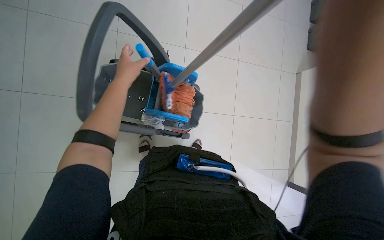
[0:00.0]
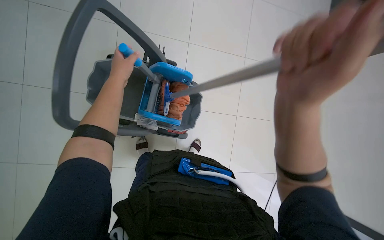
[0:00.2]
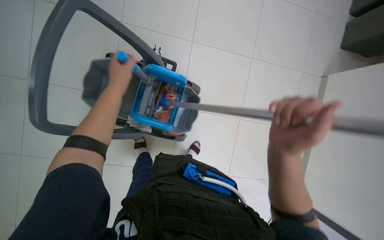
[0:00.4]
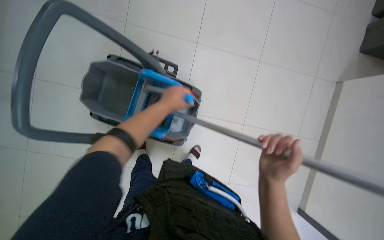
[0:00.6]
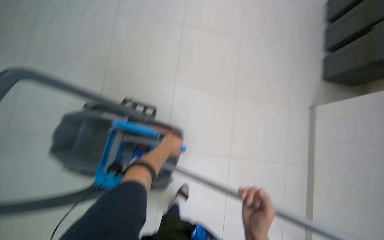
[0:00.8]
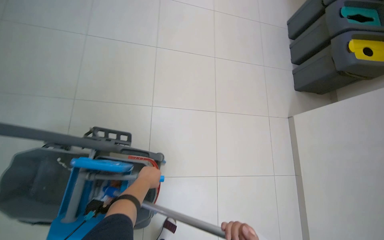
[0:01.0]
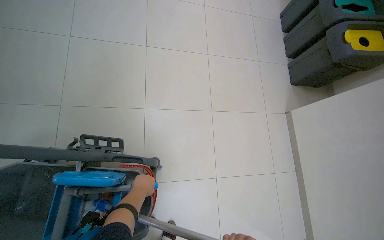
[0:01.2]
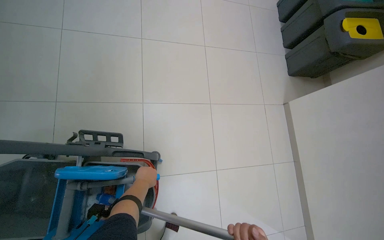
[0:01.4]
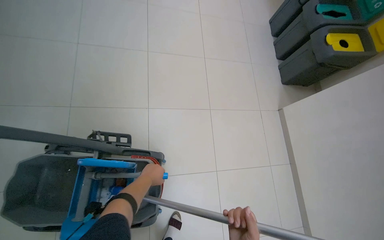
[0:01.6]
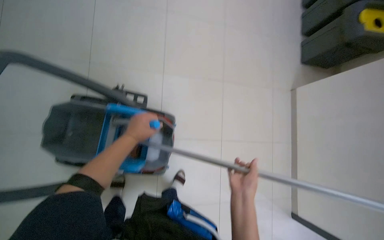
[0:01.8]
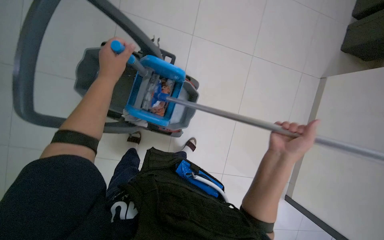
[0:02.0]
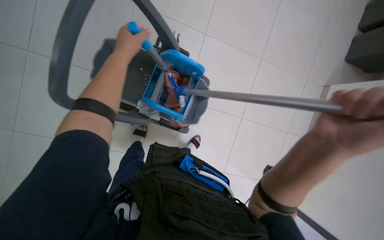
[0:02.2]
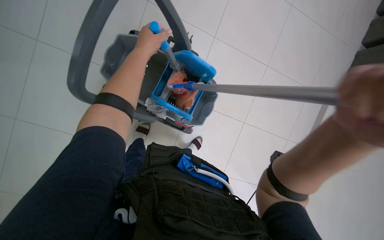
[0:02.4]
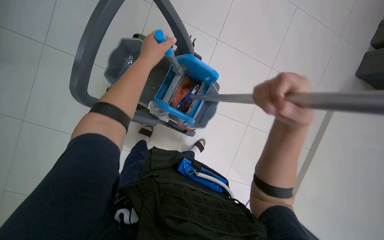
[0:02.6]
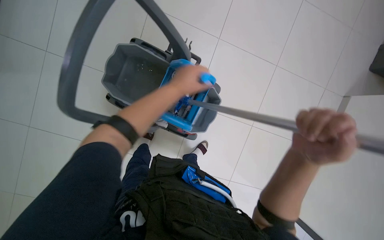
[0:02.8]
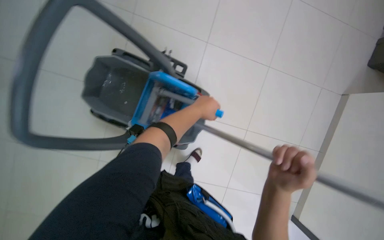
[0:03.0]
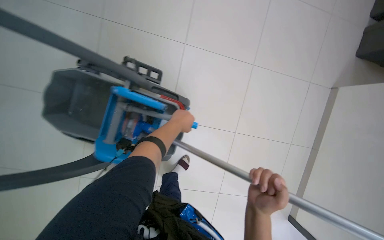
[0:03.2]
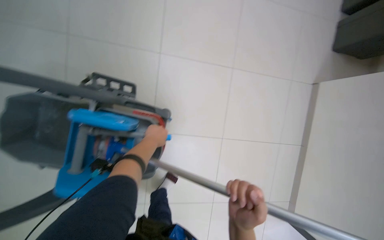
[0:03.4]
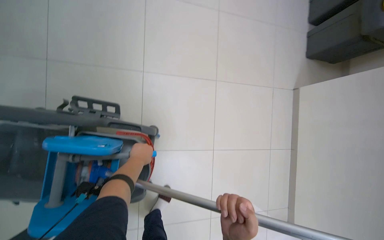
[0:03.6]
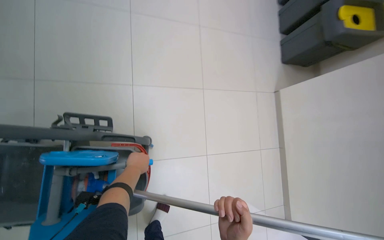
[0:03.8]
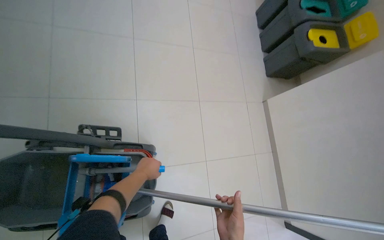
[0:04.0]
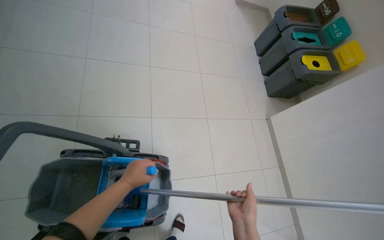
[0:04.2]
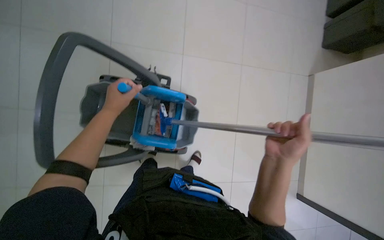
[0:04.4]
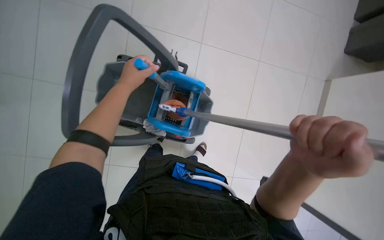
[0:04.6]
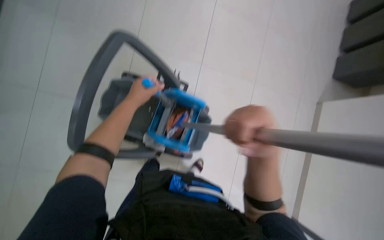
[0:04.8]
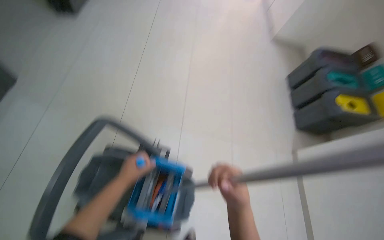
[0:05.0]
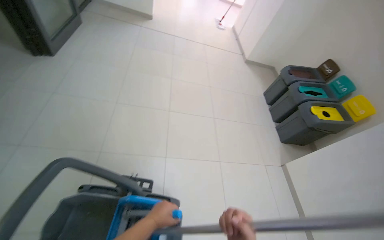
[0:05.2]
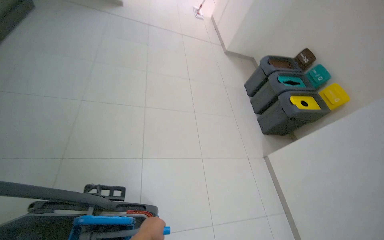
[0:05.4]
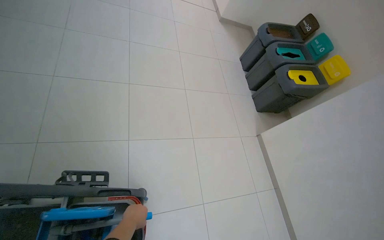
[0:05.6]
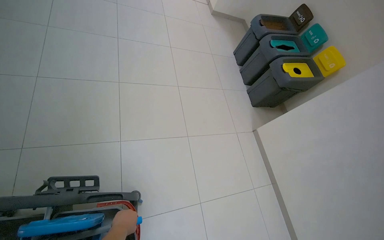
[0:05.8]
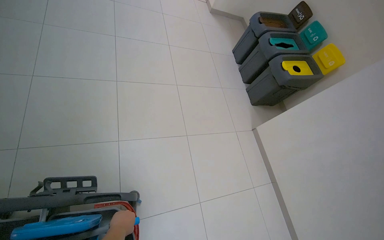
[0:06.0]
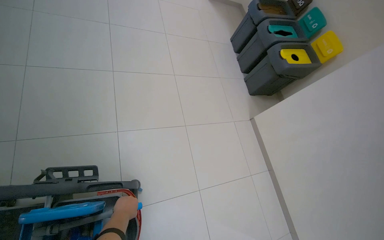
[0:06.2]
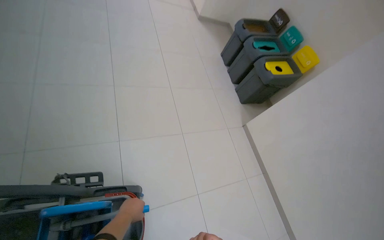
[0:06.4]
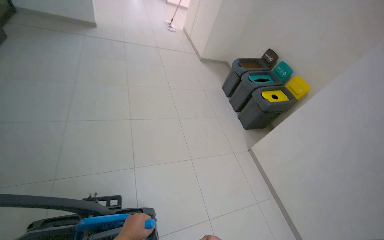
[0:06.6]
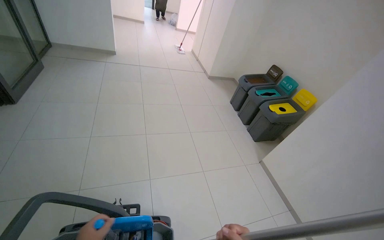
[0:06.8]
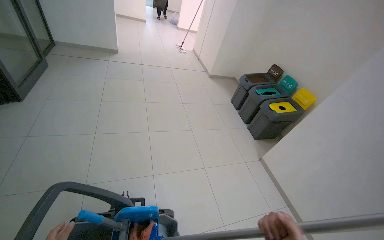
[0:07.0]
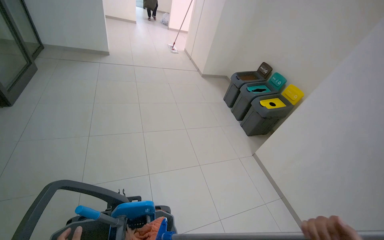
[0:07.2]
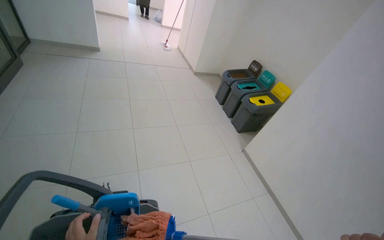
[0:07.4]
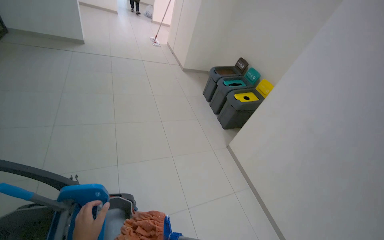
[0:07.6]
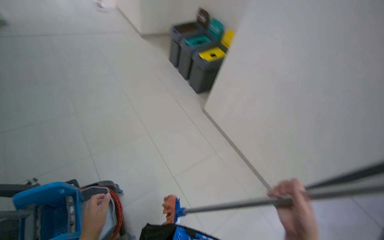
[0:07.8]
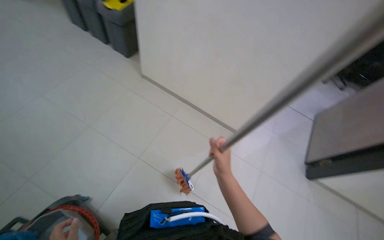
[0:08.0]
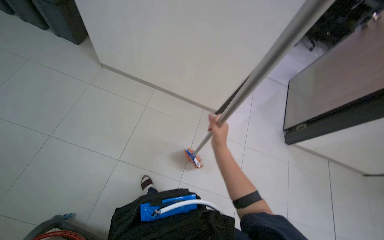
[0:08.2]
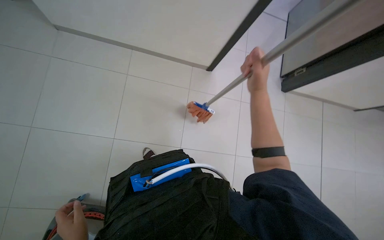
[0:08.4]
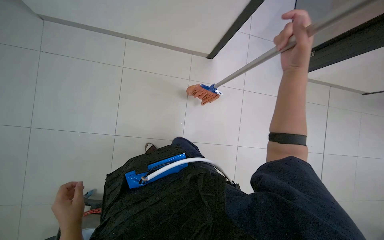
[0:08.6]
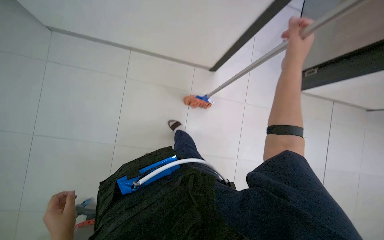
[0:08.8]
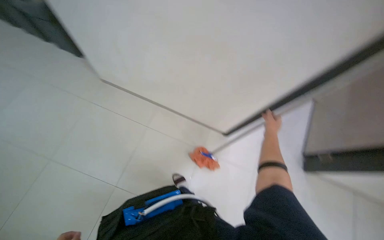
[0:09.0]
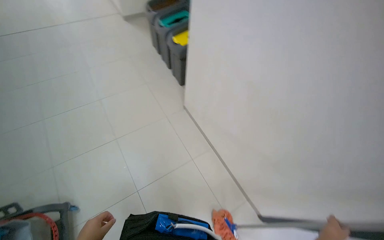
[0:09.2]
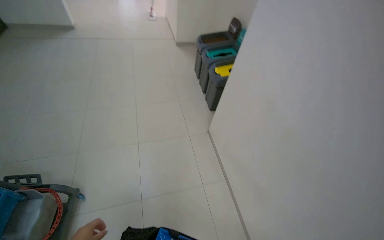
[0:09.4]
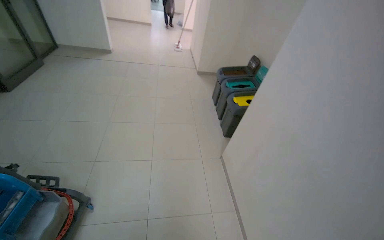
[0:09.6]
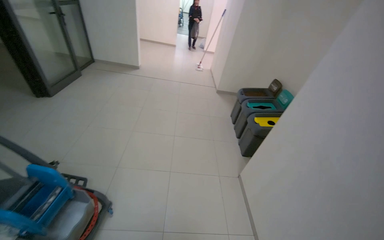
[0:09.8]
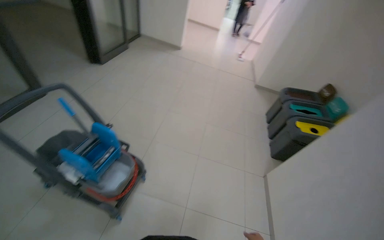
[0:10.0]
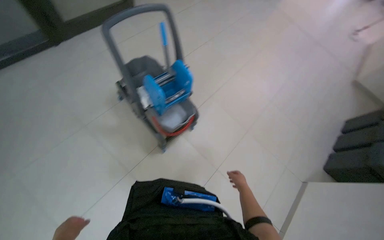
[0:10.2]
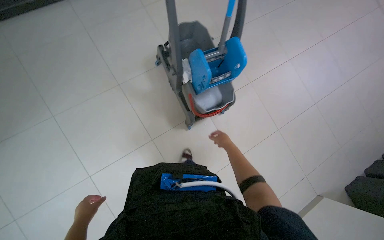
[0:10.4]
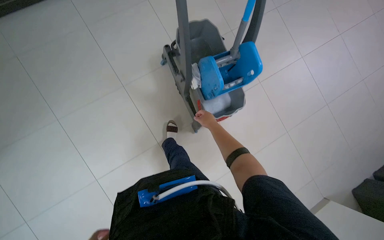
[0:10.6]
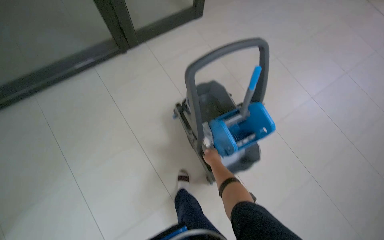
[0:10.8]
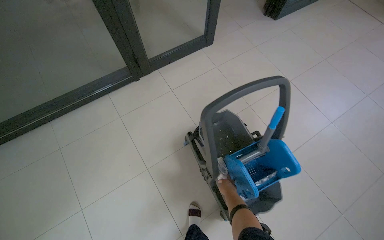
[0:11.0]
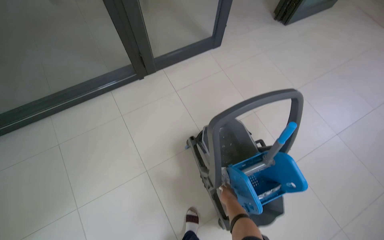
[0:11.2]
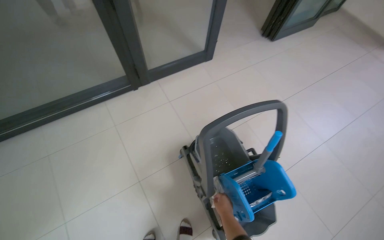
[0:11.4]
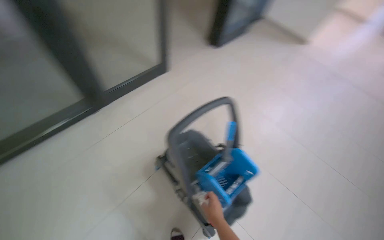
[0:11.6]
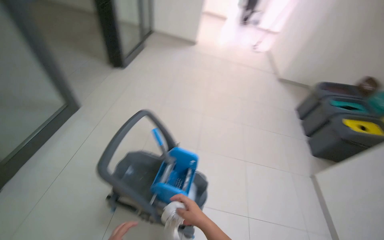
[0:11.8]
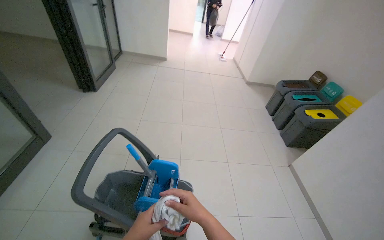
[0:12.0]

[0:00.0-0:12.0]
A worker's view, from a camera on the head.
Job: preparing cleaning supplies.
The whole recording: Managing cleaning equipment. The worker prepares the mop and cleaning cloth using the mop bucket.
0:00.0 to 0:01.6: The left hand moves down the picture and farther from the camera, some 25 cm.
0:01.6 to 0:03.0: The camera pitches downward, by approximately 15 degrees.
0:04.4 to 0:06.0: The view swings roughly 20 degrees to the right. The view tilts some 20 degrees upward.
0:06.0 to 0:07.6: The camera travels some 50 cm. The wearer looks approximately 15 degrees further upward.
0:07.6 to 0:09.0: The camera travels about 60 cm. The wearer looks about 55 degrees further to the right. The wearer looks about 30 degrees further downward.
0:09.0 to 0:10.4: The camera travels roughly 90 cm. The head turns to the left by about 130 degrees. The view tips upward by some 15 degrees.
0:10.4 to 0:12.0: The wearer's head swings roughly 55 degrees to the right. The view tips upward by about 30 degrees.

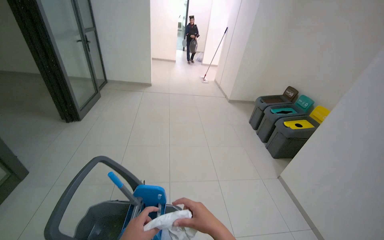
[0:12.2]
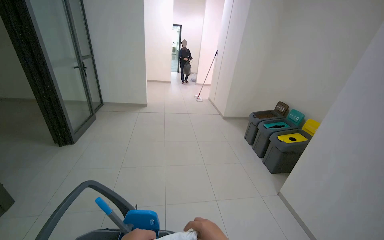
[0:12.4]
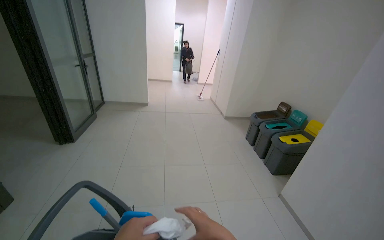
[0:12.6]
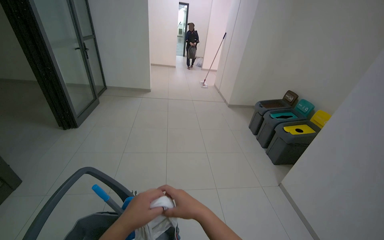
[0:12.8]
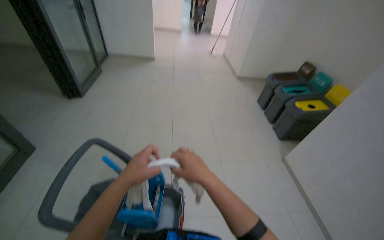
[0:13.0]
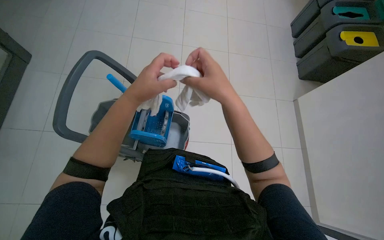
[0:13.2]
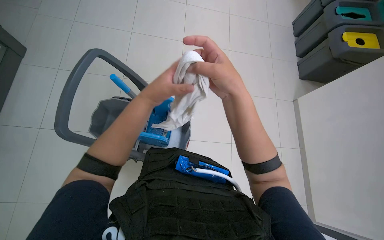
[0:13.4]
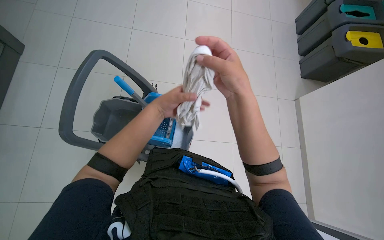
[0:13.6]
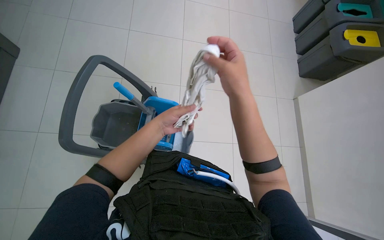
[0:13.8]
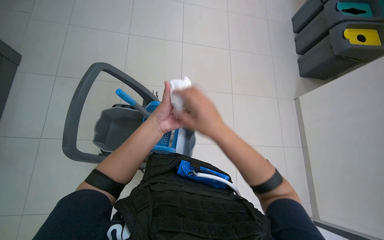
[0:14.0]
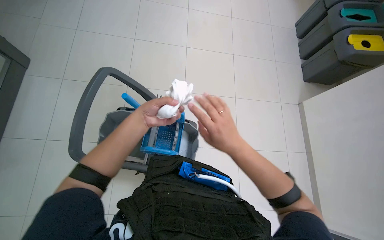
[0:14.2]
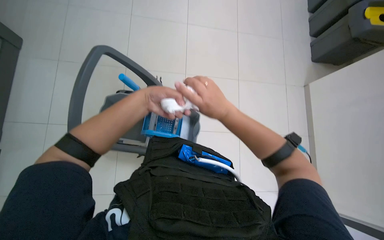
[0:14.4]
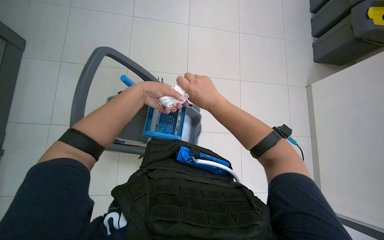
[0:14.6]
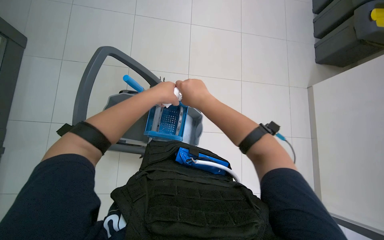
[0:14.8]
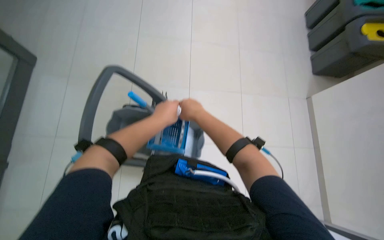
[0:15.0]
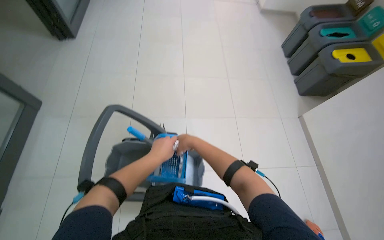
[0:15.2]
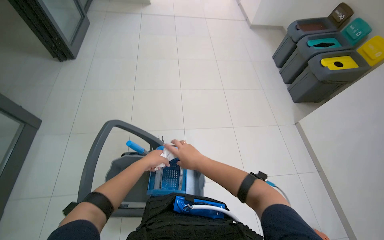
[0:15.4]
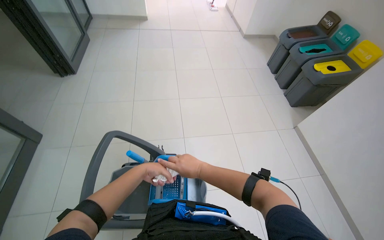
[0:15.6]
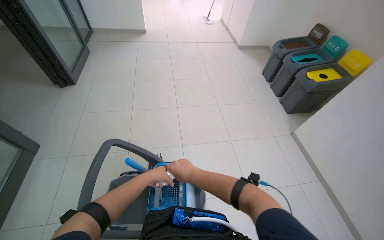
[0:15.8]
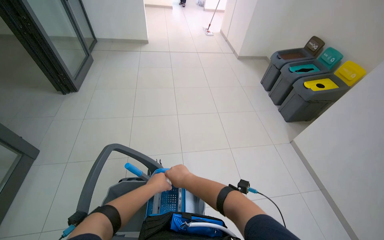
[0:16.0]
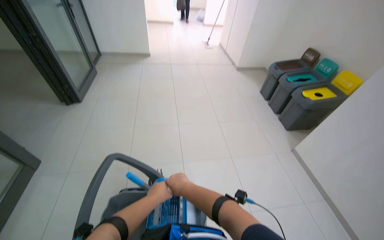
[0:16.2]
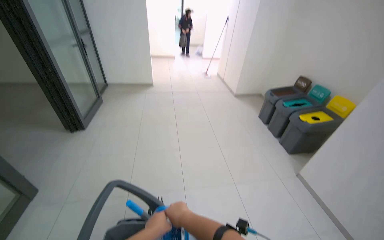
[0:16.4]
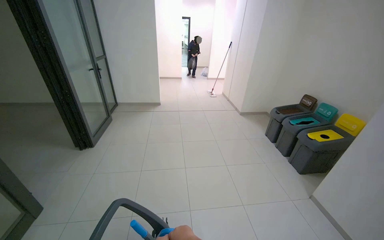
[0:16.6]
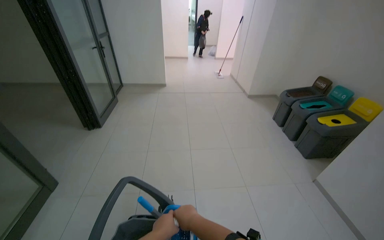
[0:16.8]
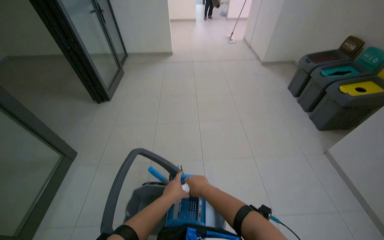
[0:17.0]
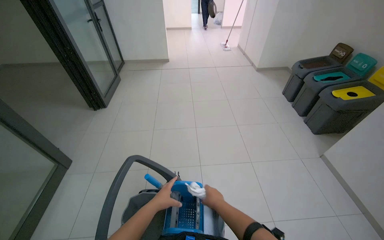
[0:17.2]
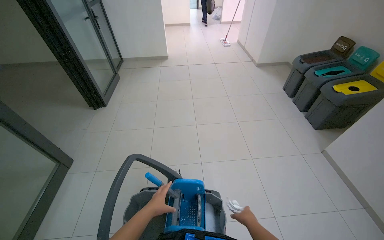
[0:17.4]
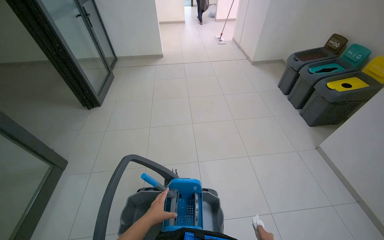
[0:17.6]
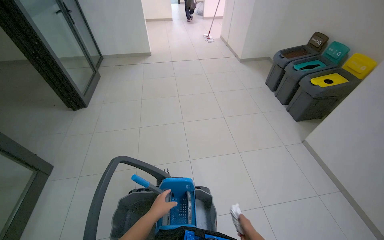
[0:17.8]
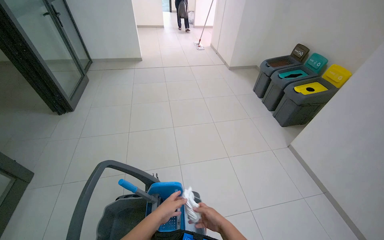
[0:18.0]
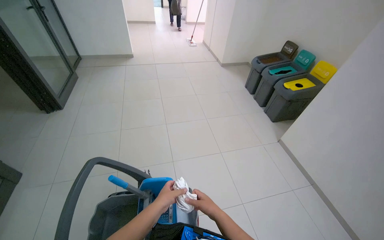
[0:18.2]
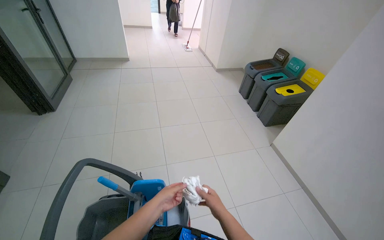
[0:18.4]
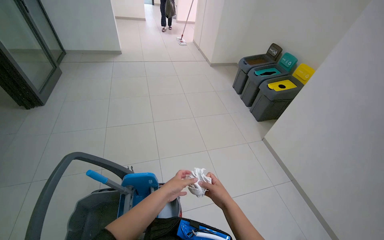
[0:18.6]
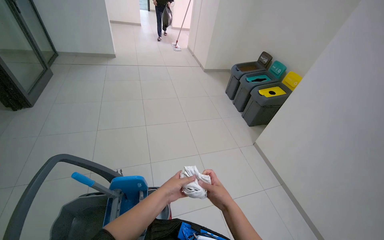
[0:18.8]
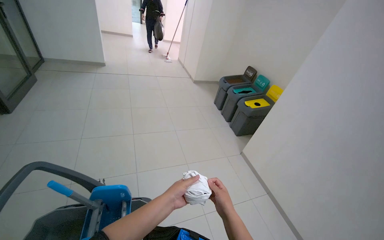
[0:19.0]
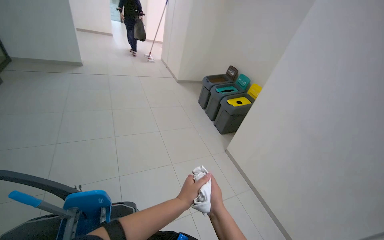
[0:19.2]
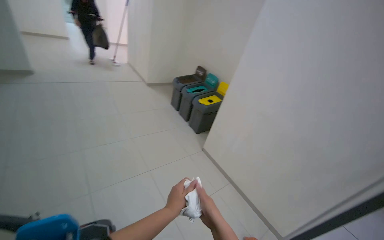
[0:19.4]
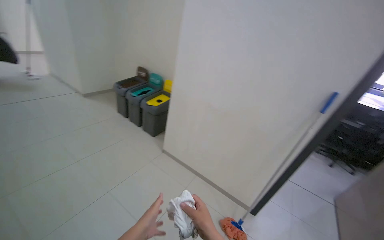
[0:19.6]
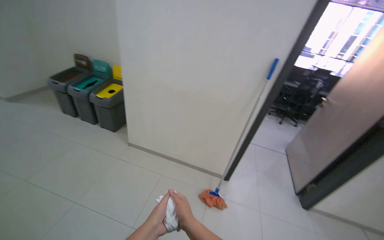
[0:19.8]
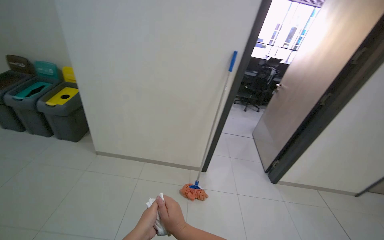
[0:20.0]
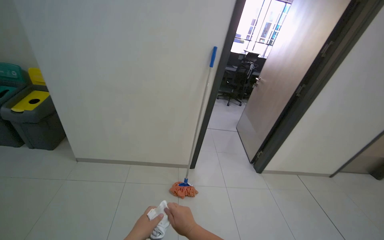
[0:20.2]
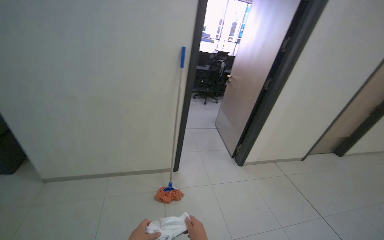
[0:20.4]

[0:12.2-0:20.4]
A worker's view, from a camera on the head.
Job: preparing cleaning supplies.
The whole recording: Managing cleaning equipment. The worker prepares the mop and cleaning cloth using the mop bucket.
0:12.2 to 0:13.8: The view tips downward by some 40 degrees.
0:13.8 to 0:15.4: The wearer looks some 15 degrees further upward. The right hand travels farther from the camera by some 15 cm.
0:15.4 to 0:17.2: The view tips upward by roughly 15 degrees.
0:17.2 to 0:18.8: The view swings about 15 degrees to the right.
0:18.8 to 0:20.4: The head turns to the right by about 85 degrees.
